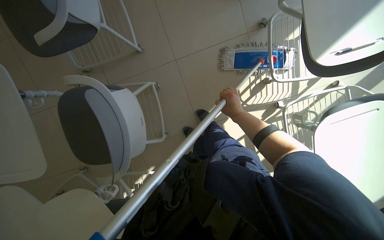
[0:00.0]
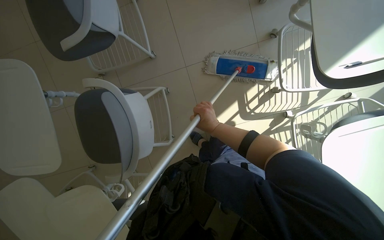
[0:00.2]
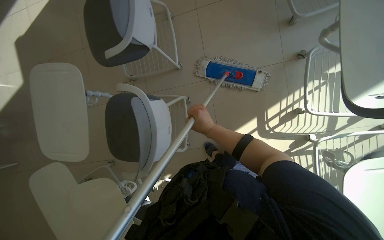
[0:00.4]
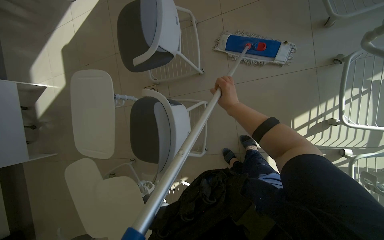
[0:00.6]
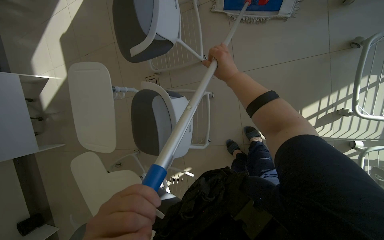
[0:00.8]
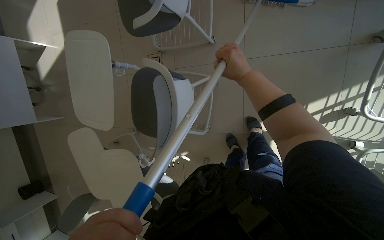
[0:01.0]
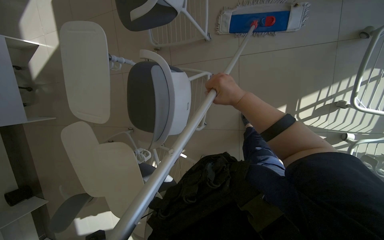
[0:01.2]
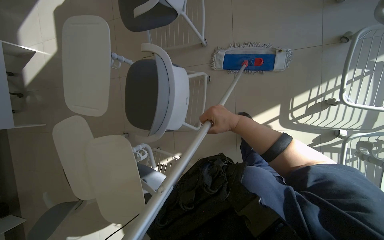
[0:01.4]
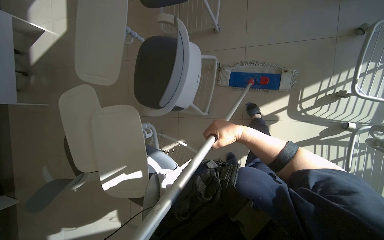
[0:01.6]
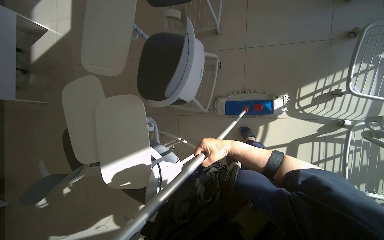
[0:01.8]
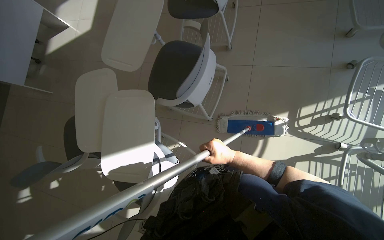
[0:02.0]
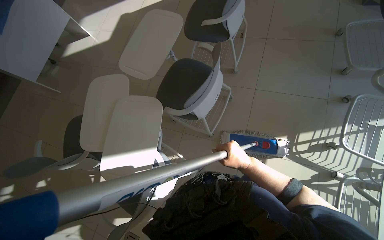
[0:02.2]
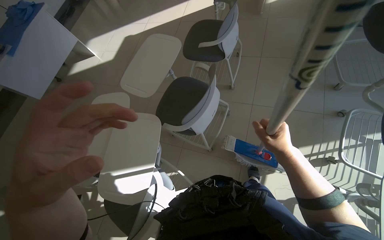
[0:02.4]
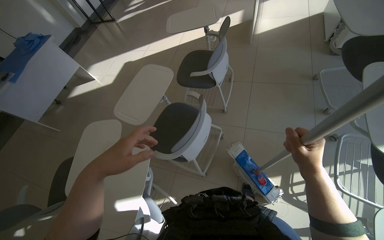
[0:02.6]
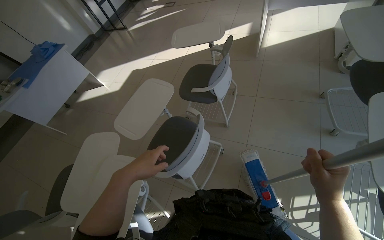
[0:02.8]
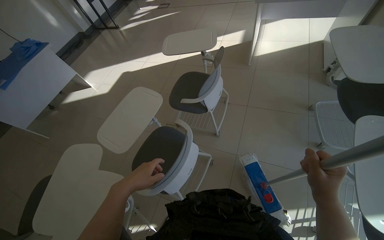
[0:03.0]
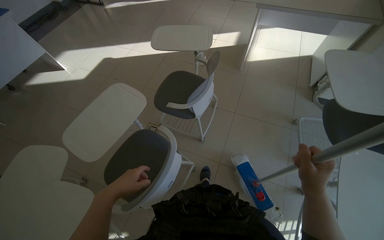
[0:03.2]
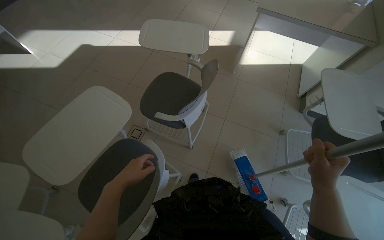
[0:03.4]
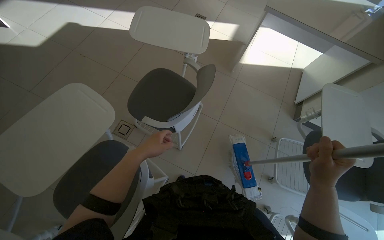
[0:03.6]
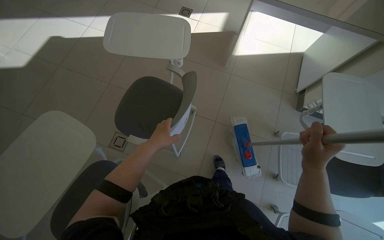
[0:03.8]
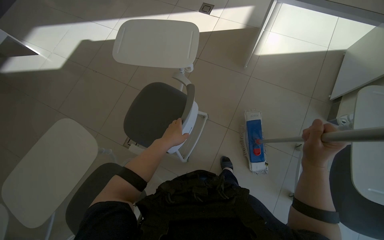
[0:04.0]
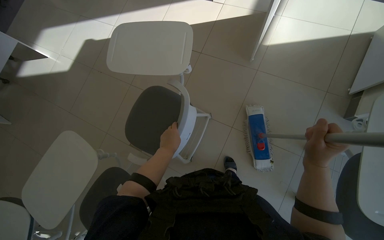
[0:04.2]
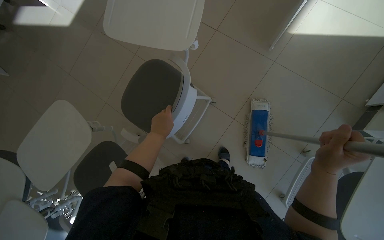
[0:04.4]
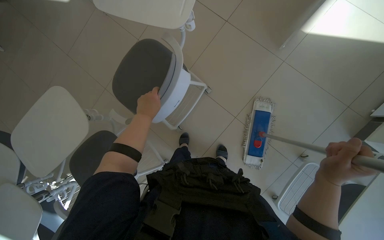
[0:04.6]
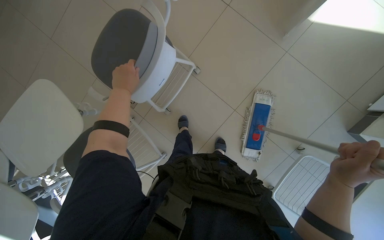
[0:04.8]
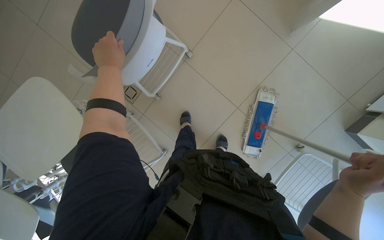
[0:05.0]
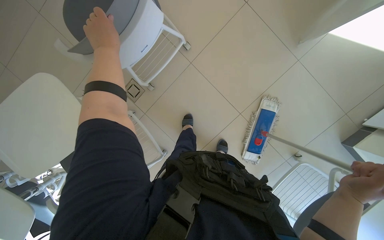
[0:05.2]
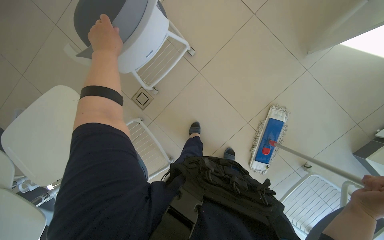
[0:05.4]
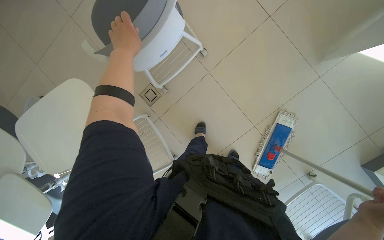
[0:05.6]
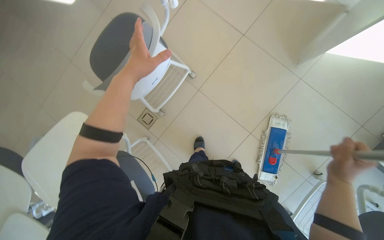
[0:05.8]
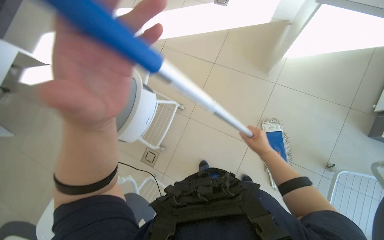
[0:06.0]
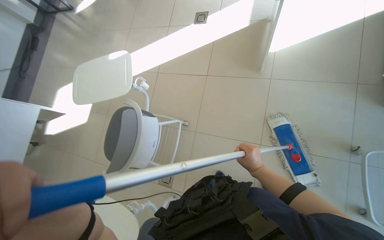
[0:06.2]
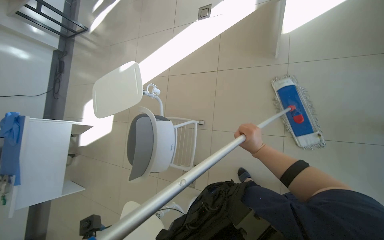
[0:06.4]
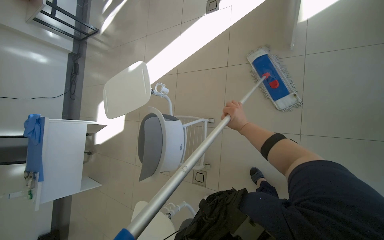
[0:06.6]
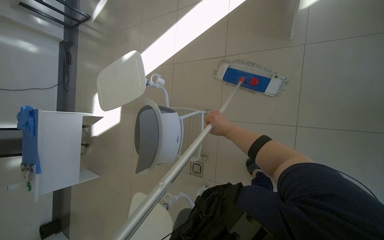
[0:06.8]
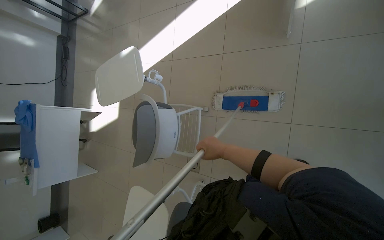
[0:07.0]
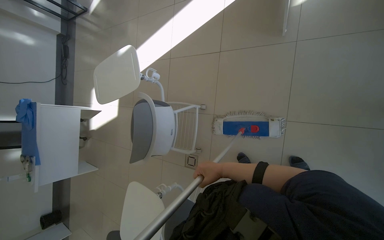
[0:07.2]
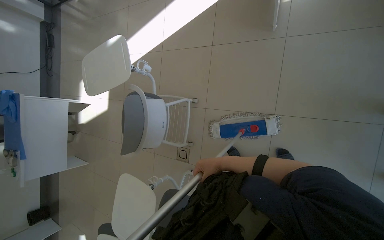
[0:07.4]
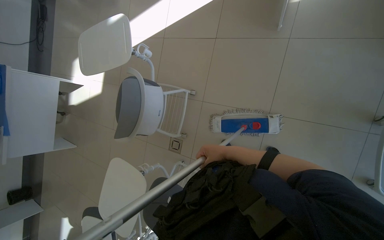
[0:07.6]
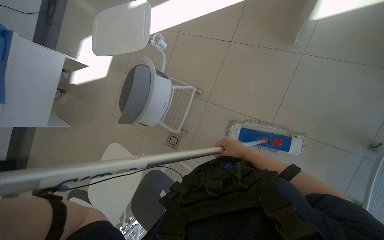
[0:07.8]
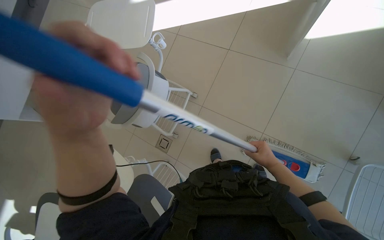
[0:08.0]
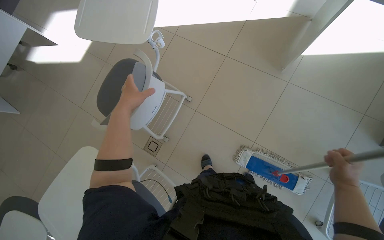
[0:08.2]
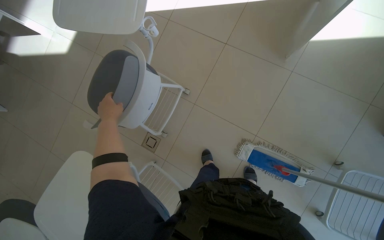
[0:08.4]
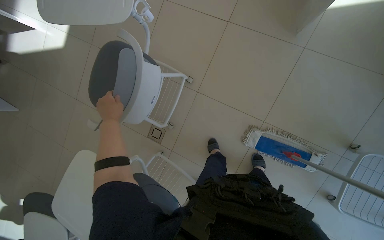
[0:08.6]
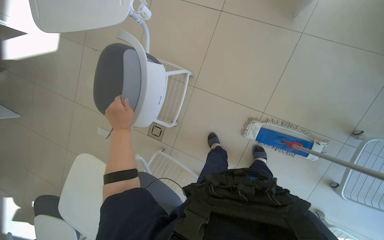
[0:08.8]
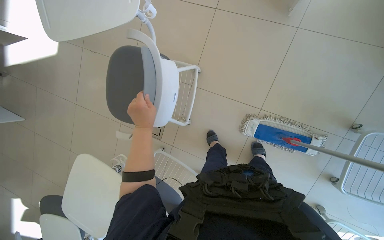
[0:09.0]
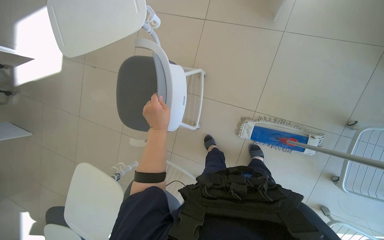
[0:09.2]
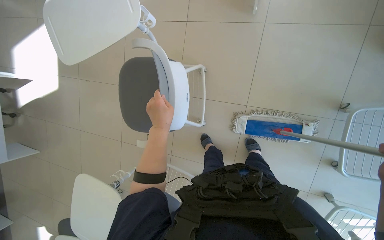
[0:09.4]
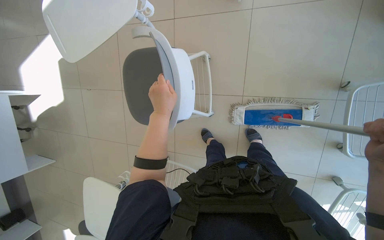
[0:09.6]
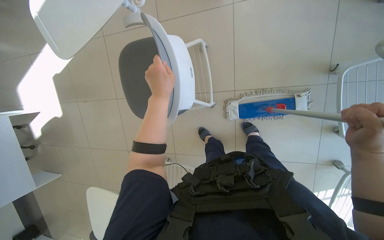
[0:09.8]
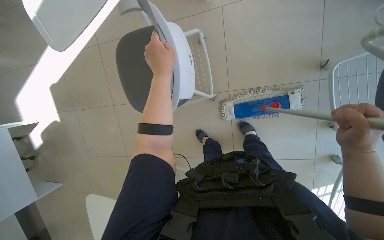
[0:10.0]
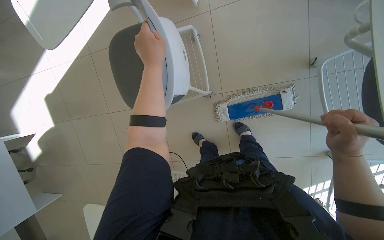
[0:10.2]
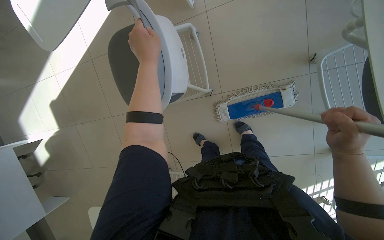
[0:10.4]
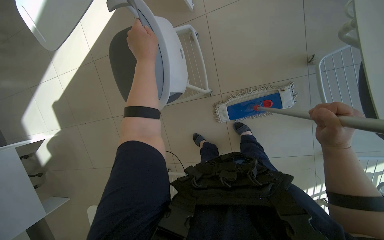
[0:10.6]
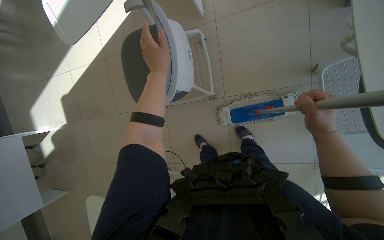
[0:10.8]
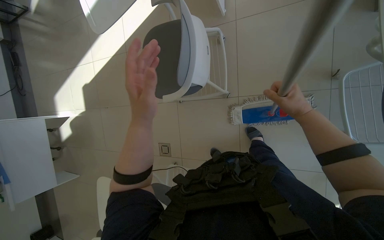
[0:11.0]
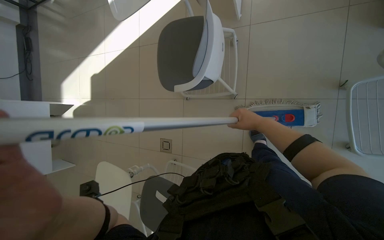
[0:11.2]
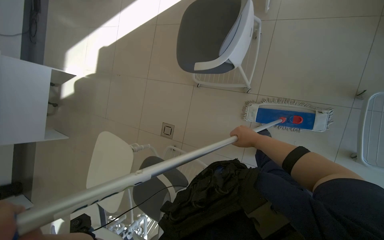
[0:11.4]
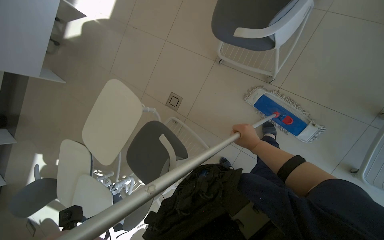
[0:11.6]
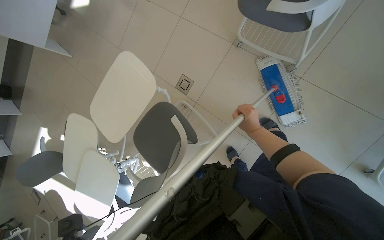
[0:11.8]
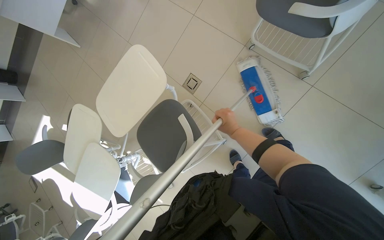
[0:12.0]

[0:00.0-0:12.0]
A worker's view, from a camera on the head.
Job: mopping floor.
The whole recording: Mopping the room floor. The worker mops the tiled floor in the room, moving around furniture and equipment.
0:00.0 to 0:01.6: The wearer looks about 25 degrees further to the left. The right hand travels up the picture and back again, roughly 25 cm each way.
0:01.6 to 0:03.0: The view tilts roughly 30 degrees upward. The right hand is displaced nearer to the camera and to the right by approximately 30 cm.
0:03.0 to 0:04.4: The head travels approximately 90 cm. The wearer looks approximately 25 degrees further downward.
0:09.0 to 0:10.4: The camera is carried to the right, some 40 cm. Everything in view rotates about 30 degrees counterclockwise.
0:10.4 to 0:12.0: The camera is carried roughly 60 cm. The scene turns about 50 degrees clockwise in the picture.

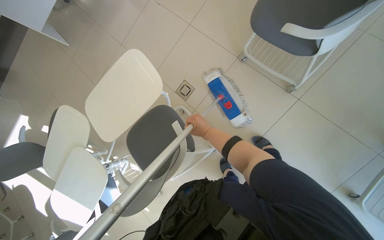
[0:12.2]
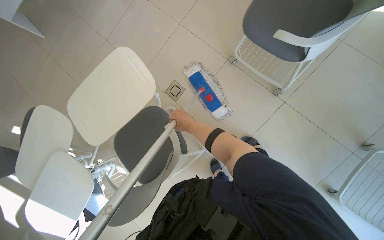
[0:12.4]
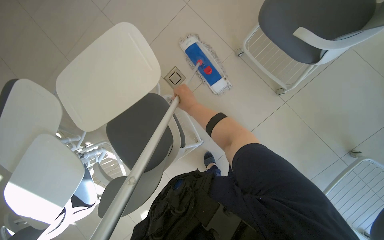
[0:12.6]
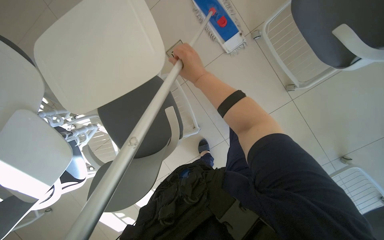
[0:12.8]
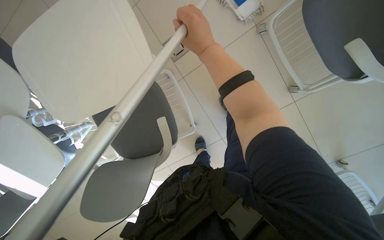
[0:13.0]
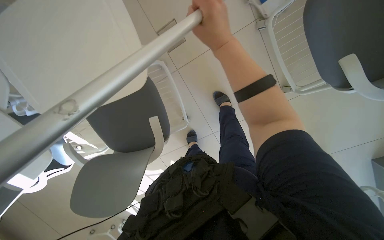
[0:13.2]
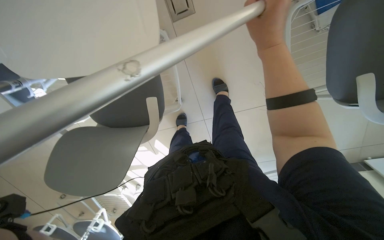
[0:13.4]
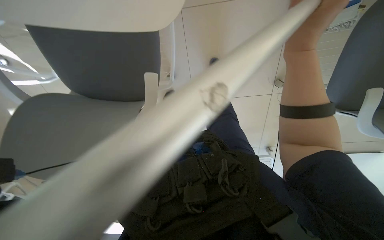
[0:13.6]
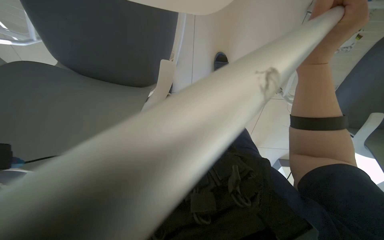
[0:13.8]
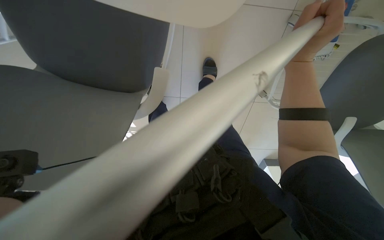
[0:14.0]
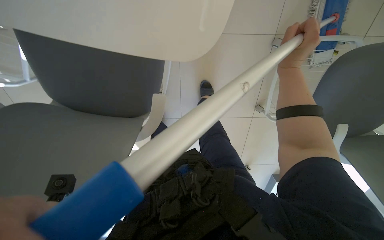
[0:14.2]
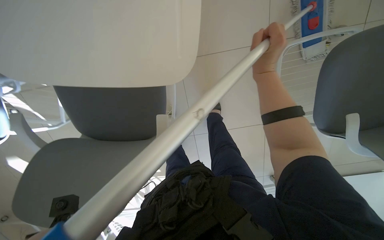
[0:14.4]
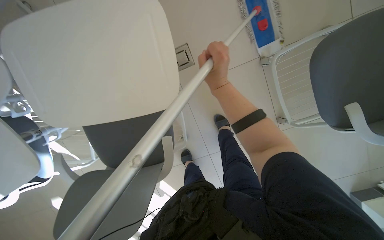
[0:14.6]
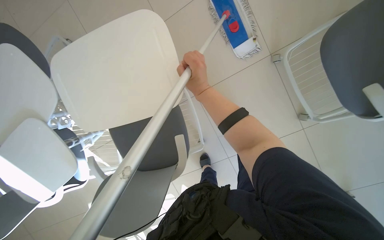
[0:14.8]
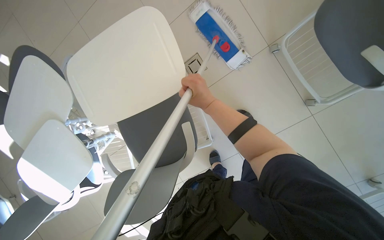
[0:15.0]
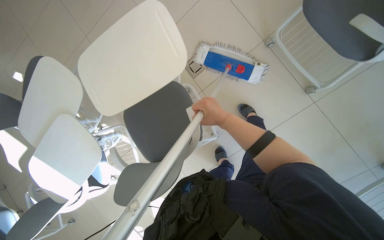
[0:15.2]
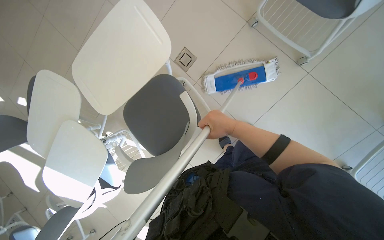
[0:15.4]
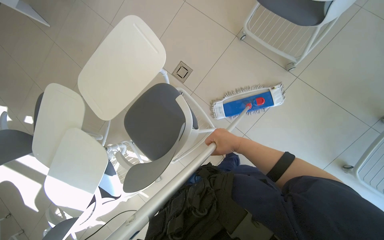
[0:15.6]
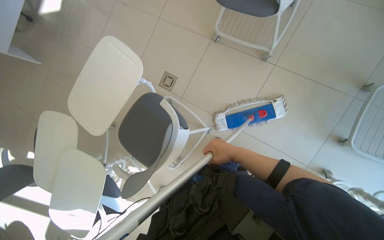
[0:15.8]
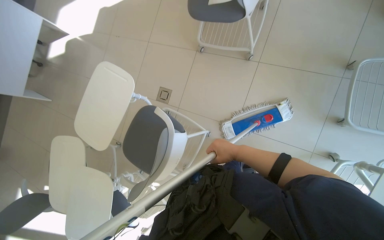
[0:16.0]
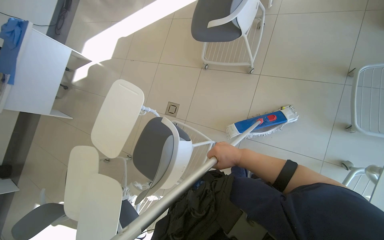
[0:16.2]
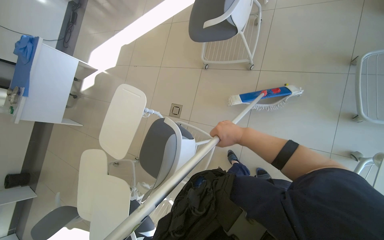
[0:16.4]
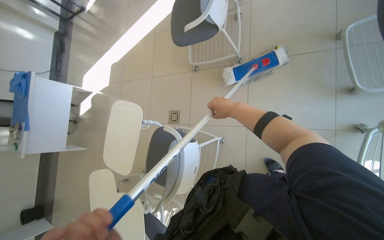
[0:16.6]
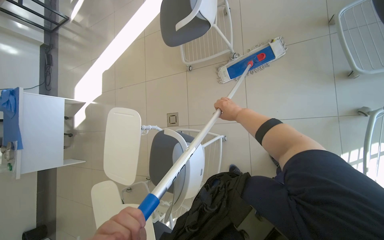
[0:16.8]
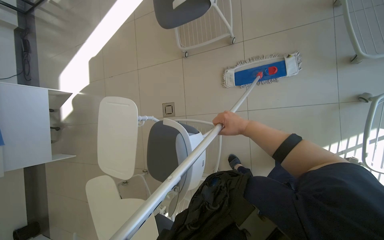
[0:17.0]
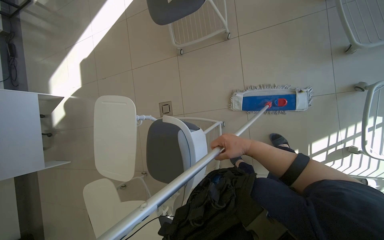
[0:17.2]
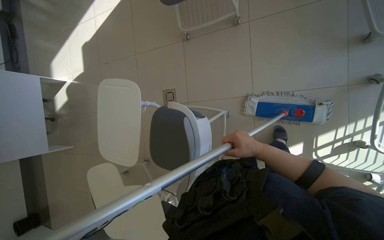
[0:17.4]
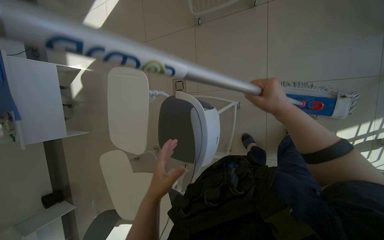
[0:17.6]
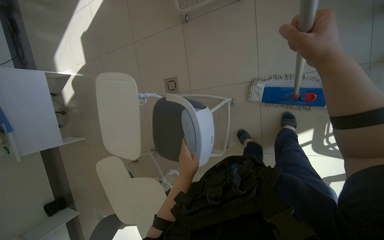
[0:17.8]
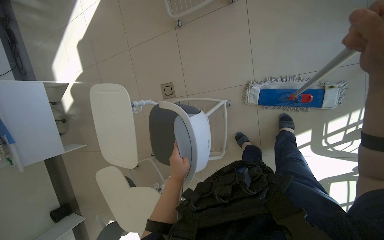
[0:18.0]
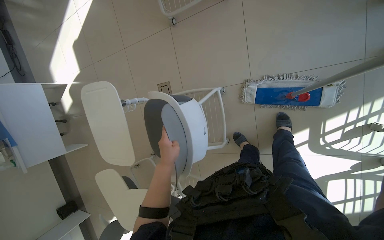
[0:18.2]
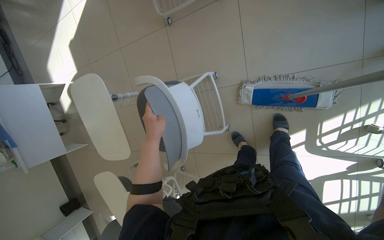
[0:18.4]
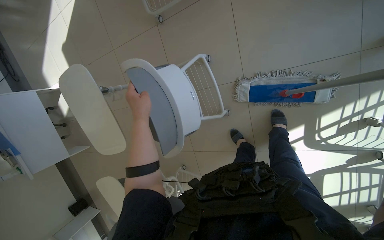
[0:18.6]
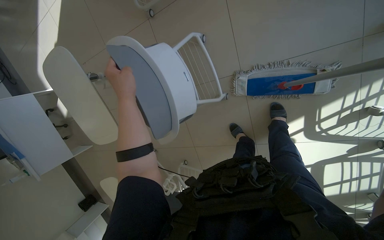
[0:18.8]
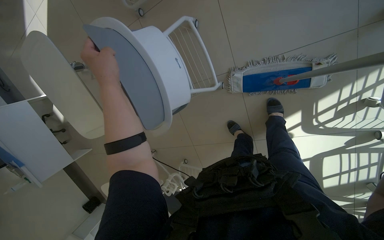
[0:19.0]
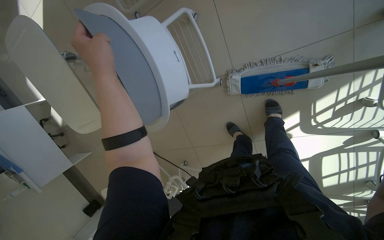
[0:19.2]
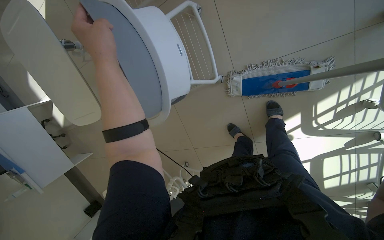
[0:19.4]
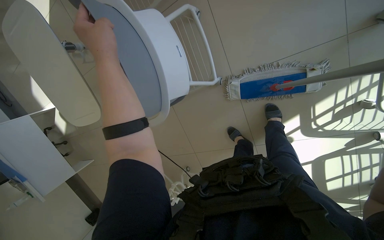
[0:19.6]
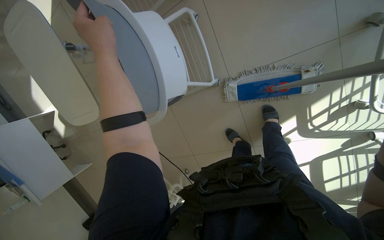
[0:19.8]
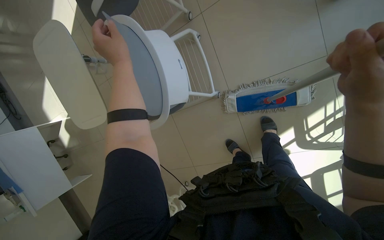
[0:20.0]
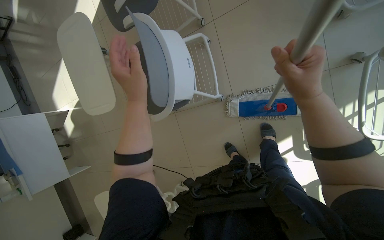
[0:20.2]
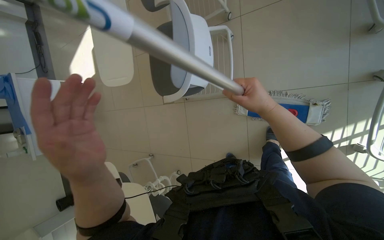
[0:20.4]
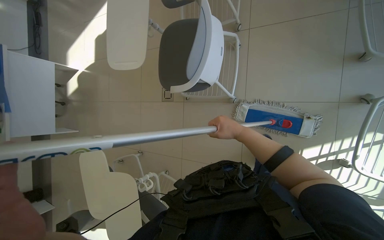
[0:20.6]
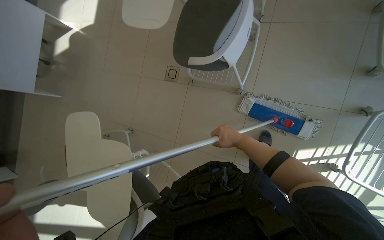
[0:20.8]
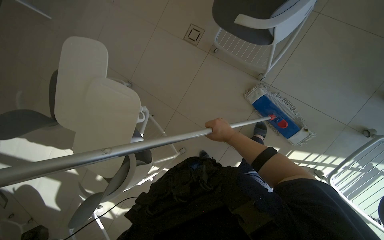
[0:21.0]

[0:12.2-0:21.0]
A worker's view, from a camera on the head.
Job: mopping floor.
The whole recording: Mopping the room floor. The worker mops the tiled floor in the room, moving around furniture and equipment.
0:12.2 to 0:13.6: The camera is aimed some 25 degrees further to the right. The wearer looks roughly 25 degrees further downward. The scene turns some 30 degrees clockwise in the picture. The right hand heads up the picture and nearer to the camera, covering about 20 cm.
0:13.6 to 0:15.2: The camera is aimed some 20 degrees further to the left. The camera pitches upward, by some 15 degrees.
0:15.2 to 0:16.6: The head travels some 60 cm. The wearer looks roughly 25 degrees further upward. The scene turns some 45 degrees counterclockwise in the picture.
0:16.6 to 0:18.0: The view tilts approximately 10 degrees downward.
0:19.6 to 0:21.0: The camera travels roughly 50 cm. The scene rotates clockwise by roughly 45 degrees.
